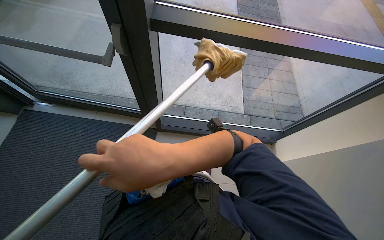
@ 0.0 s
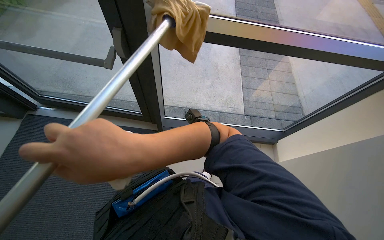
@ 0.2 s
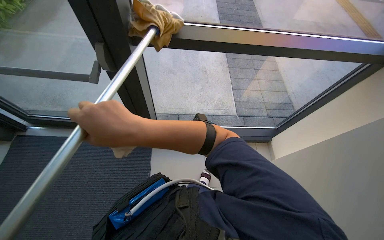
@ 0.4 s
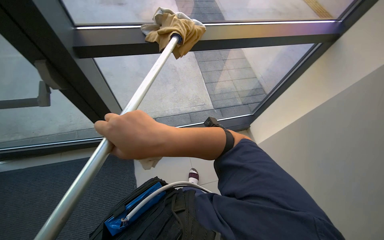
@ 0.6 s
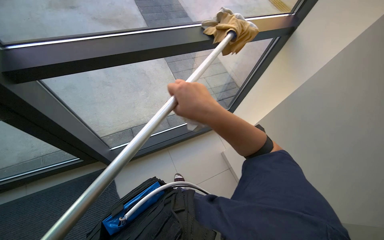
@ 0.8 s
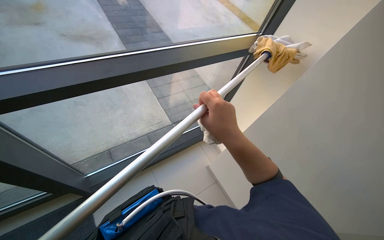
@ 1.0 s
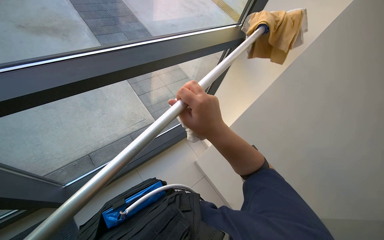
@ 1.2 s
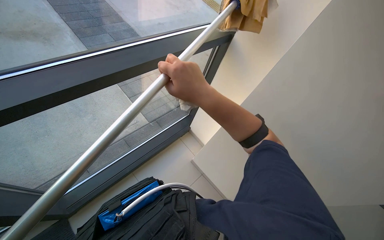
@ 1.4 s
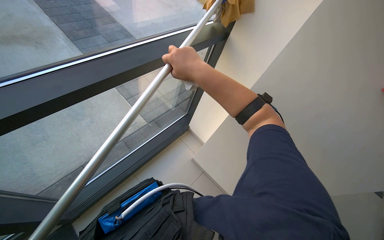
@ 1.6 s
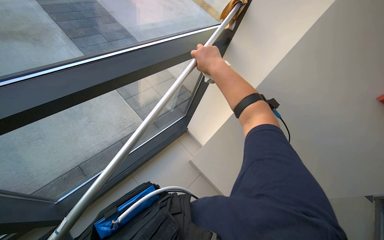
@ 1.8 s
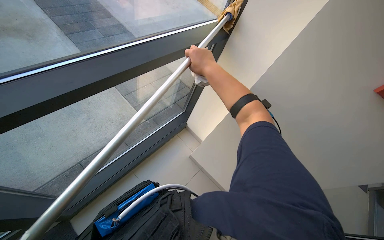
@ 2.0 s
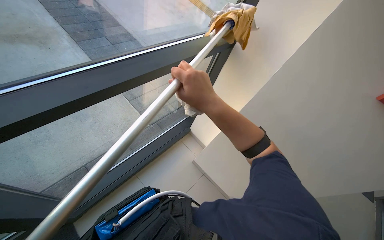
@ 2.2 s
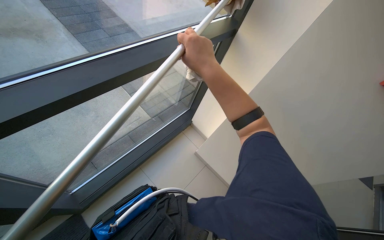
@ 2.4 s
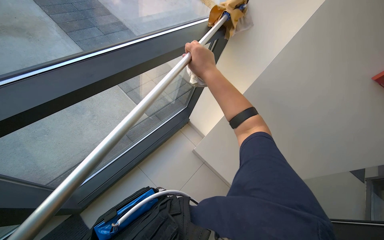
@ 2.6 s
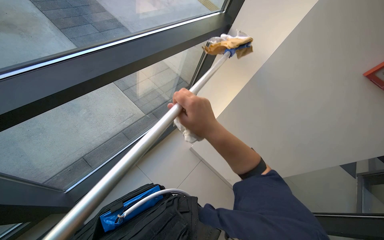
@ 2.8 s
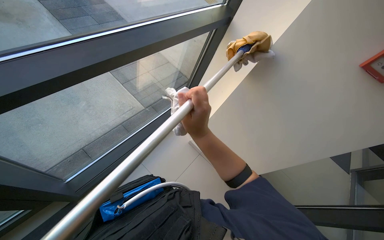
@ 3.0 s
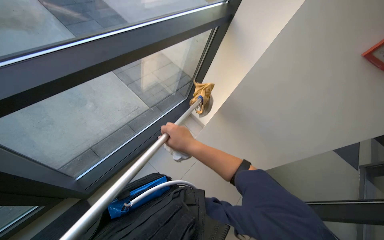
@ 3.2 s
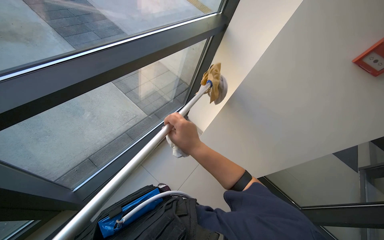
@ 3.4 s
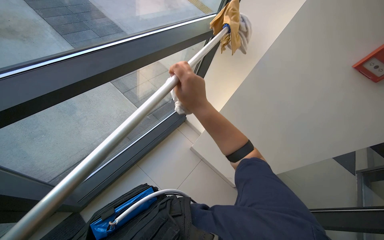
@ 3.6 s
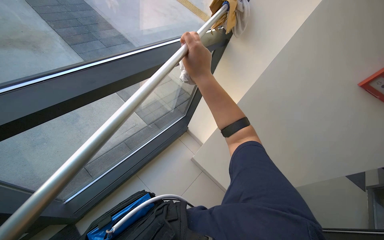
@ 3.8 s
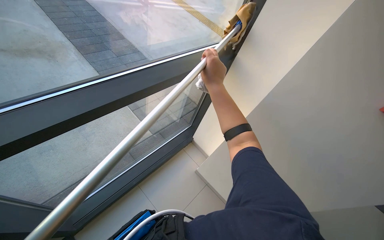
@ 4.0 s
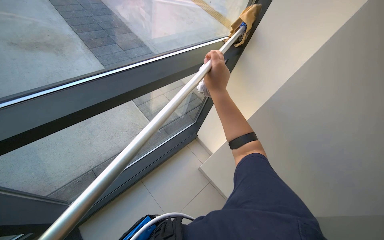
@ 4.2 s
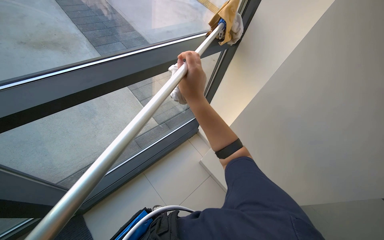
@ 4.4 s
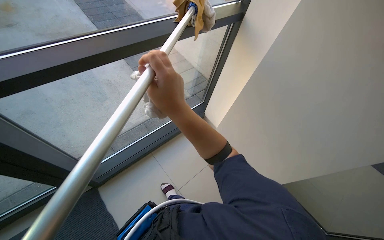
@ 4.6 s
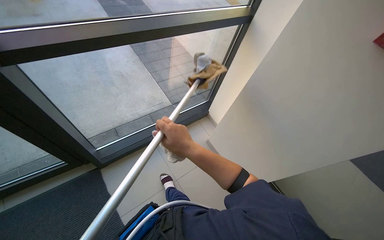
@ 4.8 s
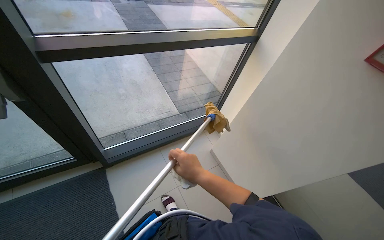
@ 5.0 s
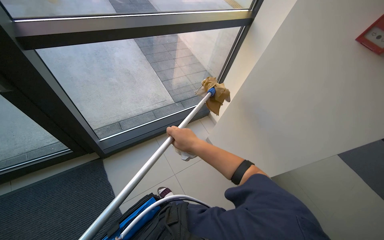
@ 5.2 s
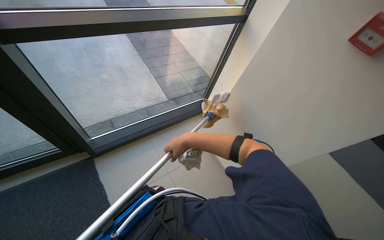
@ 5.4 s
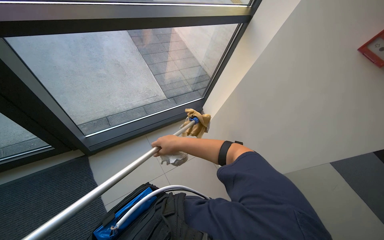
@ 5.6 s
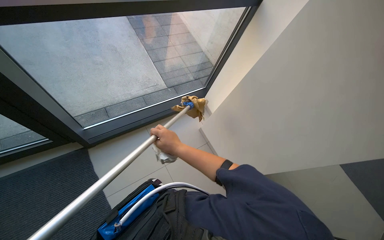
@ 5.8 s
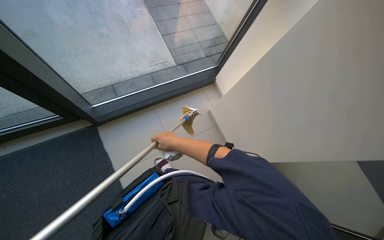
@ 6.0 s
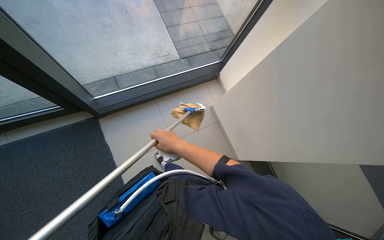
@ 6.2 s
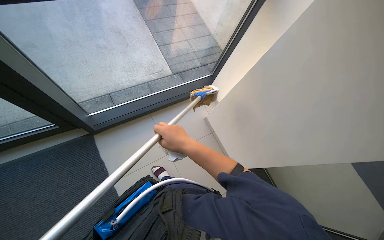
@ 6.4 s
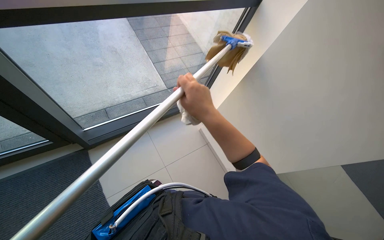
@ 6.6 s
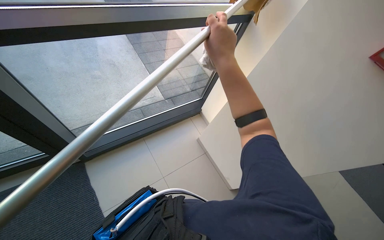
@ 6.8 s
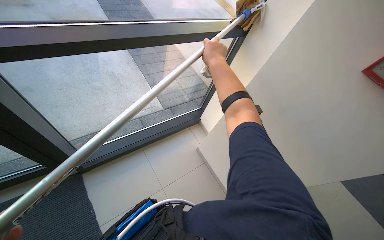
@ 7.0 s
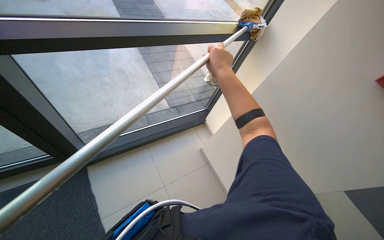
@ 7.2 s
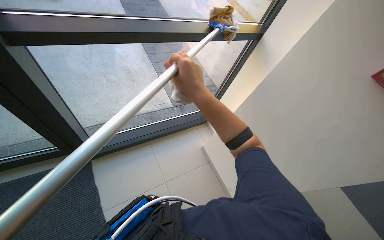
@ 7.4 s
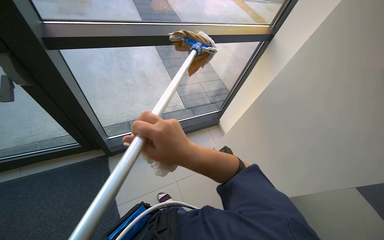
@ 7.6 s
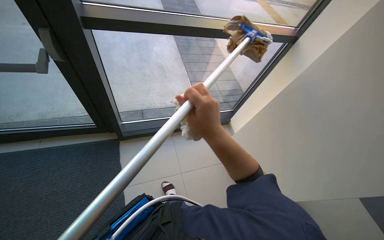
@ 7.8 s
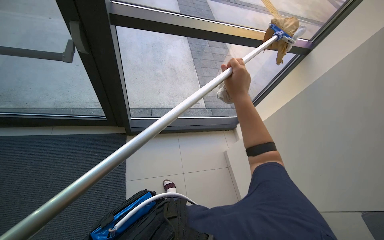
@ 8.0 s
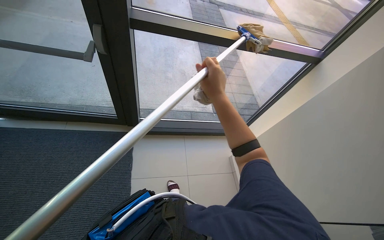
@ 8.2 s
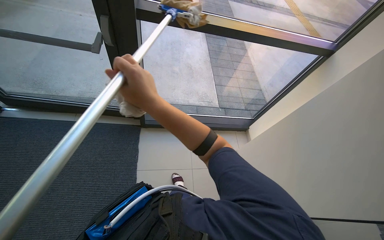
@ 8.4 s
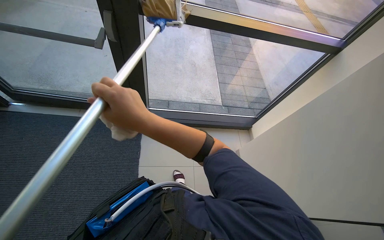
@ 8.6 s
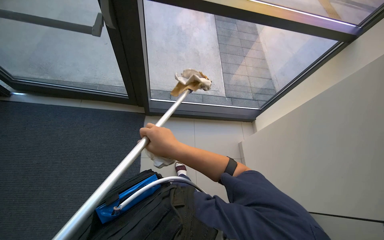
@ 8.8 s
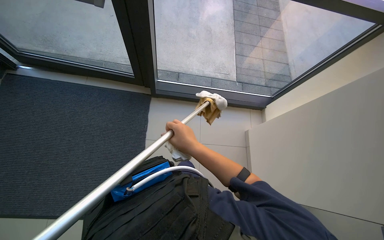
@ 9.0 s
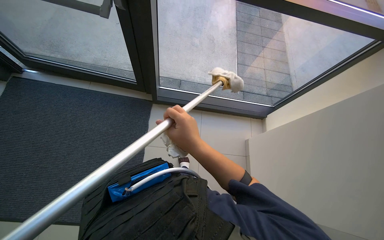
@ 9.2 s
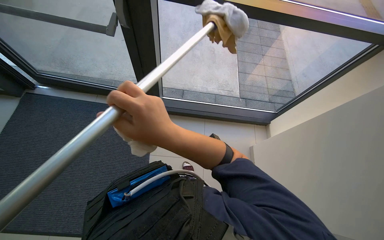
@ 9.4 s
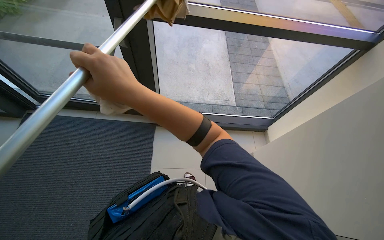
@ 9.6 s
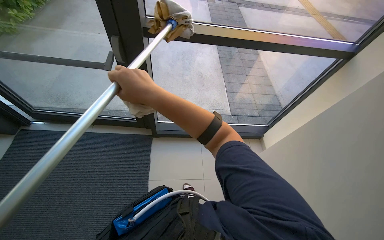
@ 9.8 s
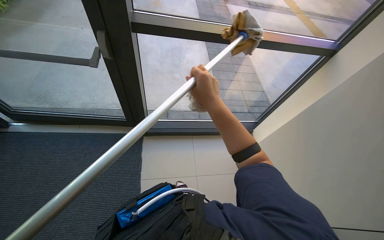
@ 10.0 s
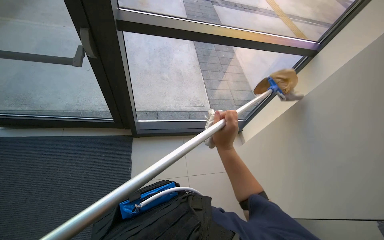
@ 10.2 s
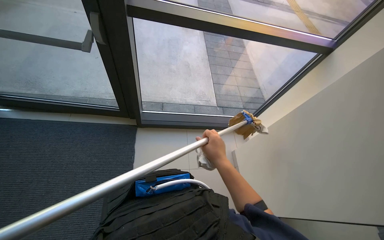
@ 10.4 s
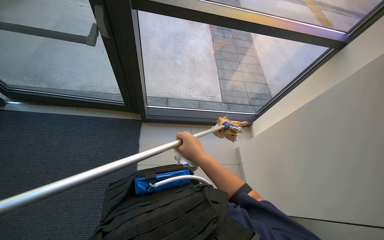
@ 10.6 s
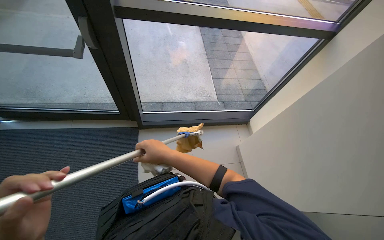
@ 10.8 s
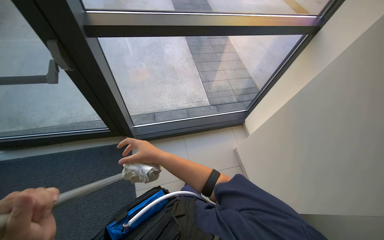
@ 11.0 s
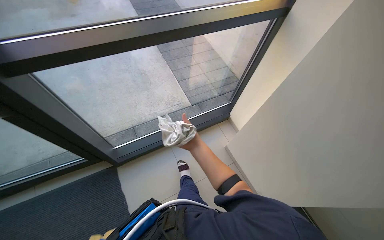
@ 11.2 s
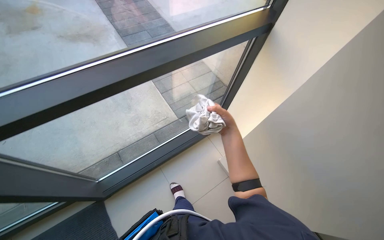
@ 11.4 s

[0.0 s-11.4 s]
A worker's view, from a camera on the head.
Job: cleaning windows.
The whole recording: Cleaning windows with mop. The worker cleans the windows and frames with a mop.
0.0 to 1.4 s: The head rotates about 45 degrees to the right. The right hand heads up the picture and farther from the camera, covering roughly 35 cm, and travels to the right and back again, about 30 cm each way.
1.4 to 2.8 s: The right hand moves up and down the picture over some 20 cm, changing direction 3 times.
2.8 to 4.2 s: The right hand heads up the picture and farther from the camera, covering some 30 cm.
4.2 to 5.6 s: The right hand goes roughly 25 cm down the picture.
5.6 to 7.2 s: The right hand travels up the picture, nearer to the camera and to the right by about 35 cm.
7.2 to 8.6 s: The head rotates roughly 25 degrees to the left. The right hand swings left and right, roughly 25 cm each way, with 2 reversals.
8.6 to 10.0 s: The right hand swings left and right, about 15 cm each way, with 2 reversals.
10.0 to 11.4 s: The camera is carried approximately 40 cm. Everything in view rotates approximately 25 degrees counterclockwise.

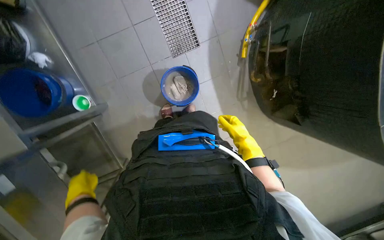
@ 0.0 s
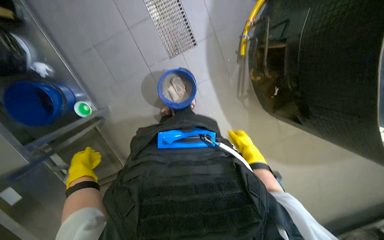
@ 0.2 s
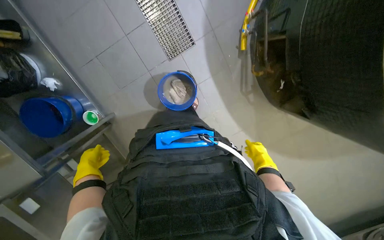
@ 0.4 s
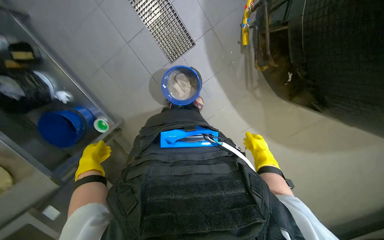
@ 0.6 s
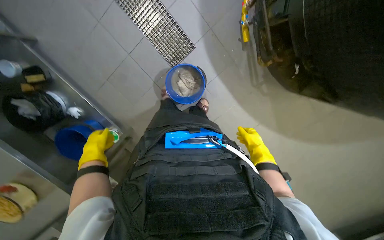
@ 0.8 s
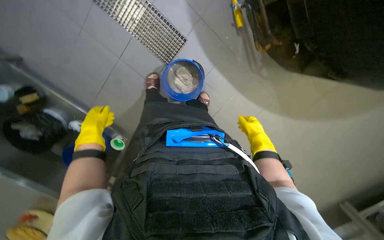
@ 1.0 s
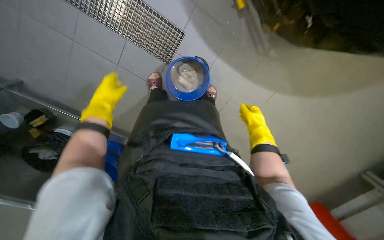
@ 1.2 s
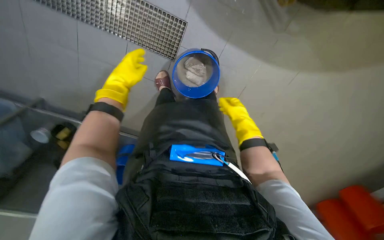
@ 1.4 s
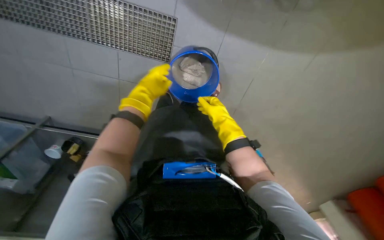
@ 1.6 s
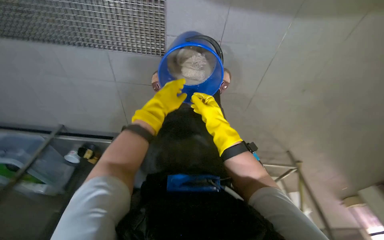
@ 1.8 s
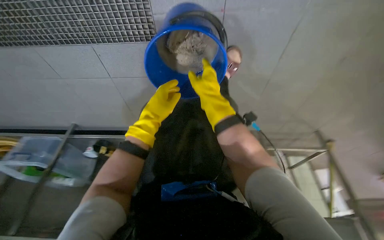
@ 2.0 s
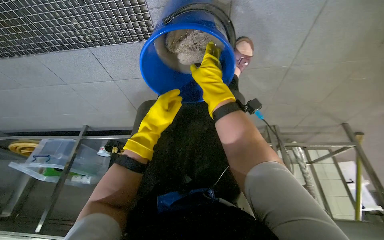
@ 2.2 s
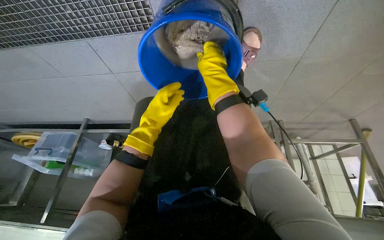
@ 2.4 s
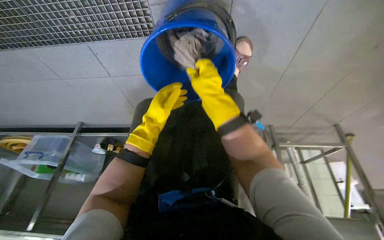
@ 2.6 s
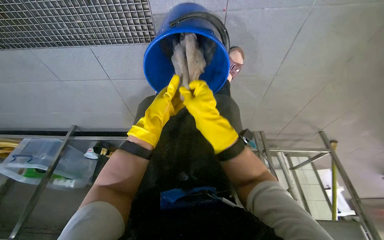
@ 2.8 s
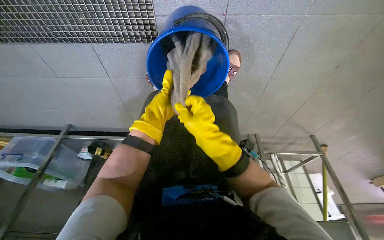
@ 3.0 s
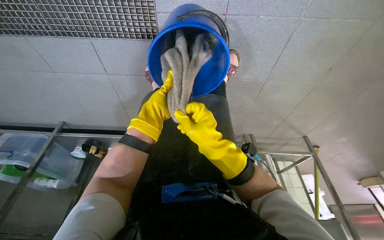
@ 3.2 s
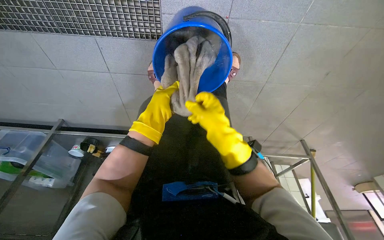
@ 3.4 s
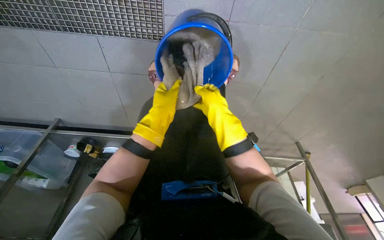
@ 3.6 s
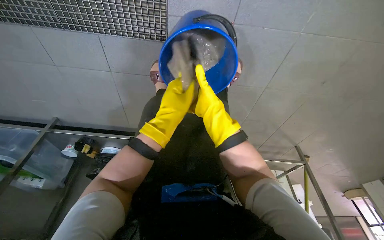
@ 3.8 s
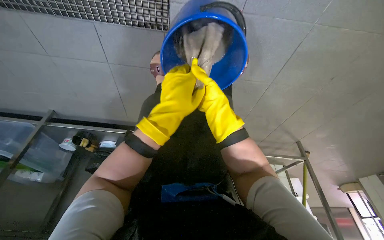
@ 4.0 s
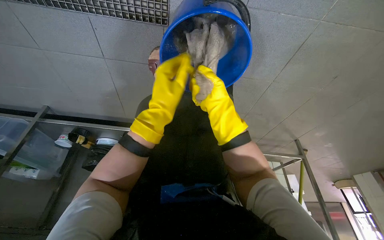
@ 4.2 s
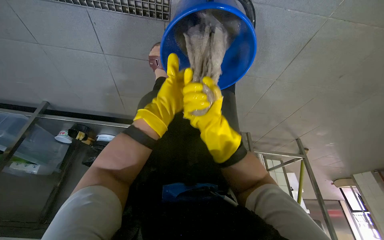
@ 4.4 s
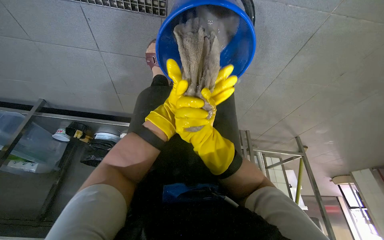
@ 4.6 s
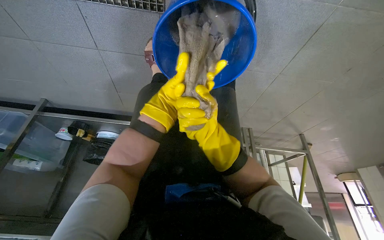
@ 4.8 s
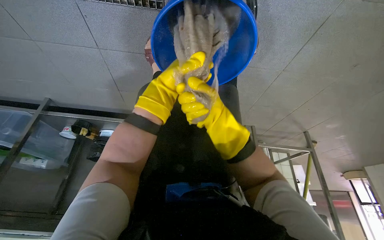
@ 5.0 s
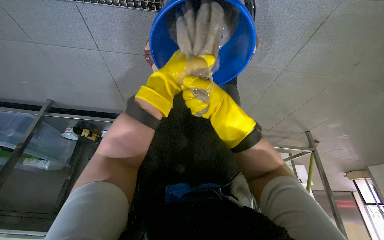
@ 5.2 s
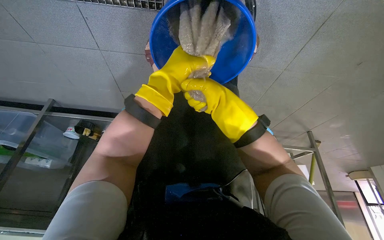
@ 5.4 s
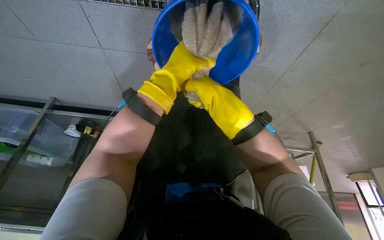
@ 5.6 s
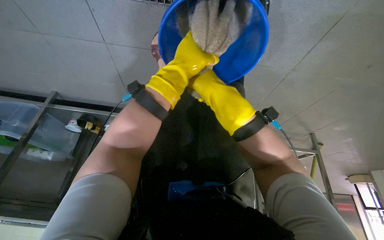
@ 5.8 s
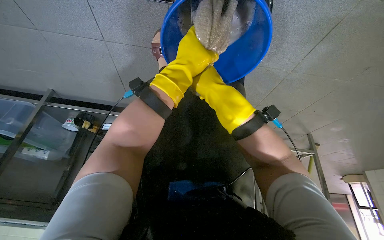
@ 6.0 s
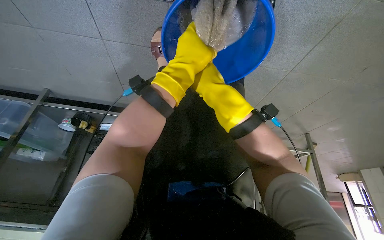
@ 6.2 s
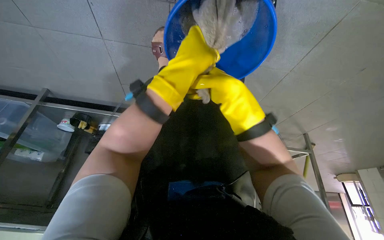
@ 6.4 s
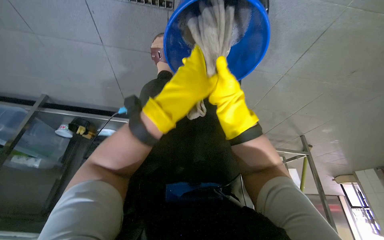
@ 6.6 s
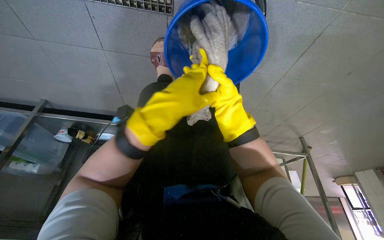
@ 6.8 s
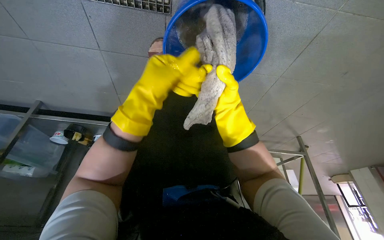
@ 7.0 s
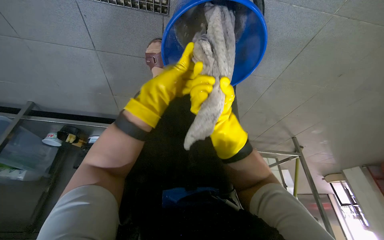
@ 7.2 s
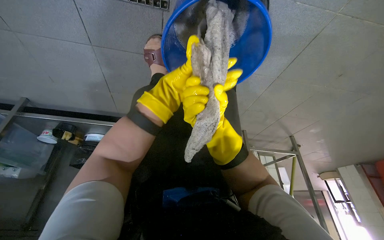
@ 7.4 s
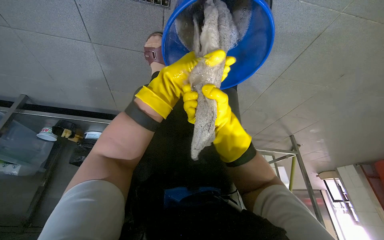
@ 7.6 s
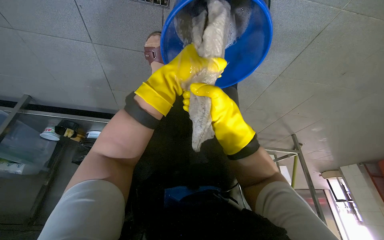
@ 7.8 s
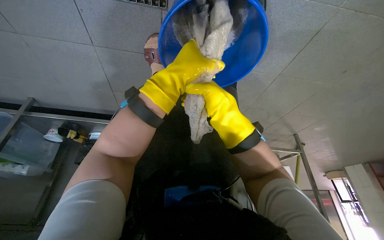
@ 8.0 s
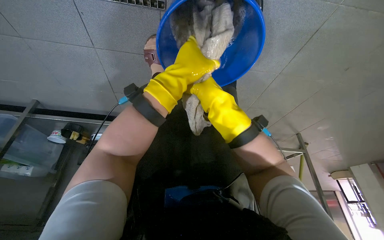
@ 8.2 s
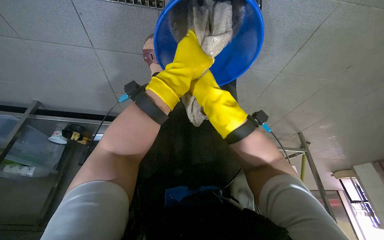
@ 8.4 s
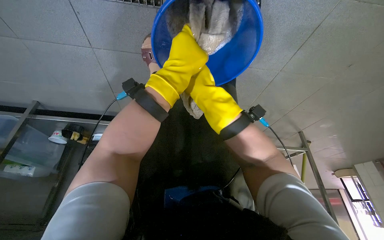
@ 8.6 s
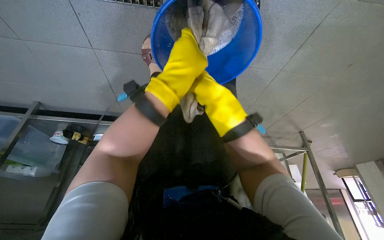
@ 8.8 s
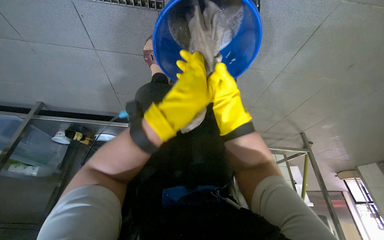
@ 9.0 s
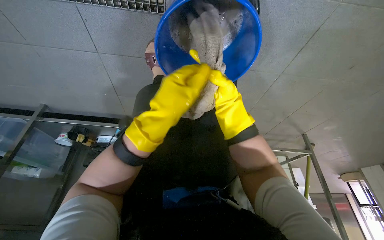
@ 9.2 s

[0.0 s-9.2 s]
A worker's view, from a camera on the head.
Job: mopping floor.
The whole recording: Wringing out mop head. The worker wrings out the mop head by hand into a blue bucket.
0.0 to 1.6 s: The view swings approximately 25 degrees to the left. The camera pitches downward, by some 15 degrees. The scene turns approximately 45 degrees counterclockwise in the picture.
1.6 to 3.0 s: The view tips downward by about 15 degrees.
3.0 to 4.6 s: The left hand goes nearer to the camera and returns, some 5 cm each way, while the right hand shifts roughly 10 cm farther from the camera.
4.6 to 6.2 s: The right hand is displaced up the picture by approximately 10 cm, while the left hand goes approximately 15 cm nearer to the camera.
6.2 to 7.6 s: The right hand moves nearer and farther over about 10 cm, changing direction 3 times.
7.6 to 9.2 s: The left hand moves nearer to the camera and down the picture, some 15 cm. The right hand moves nearer and farther over some 20 cm, changing direction 2 times.